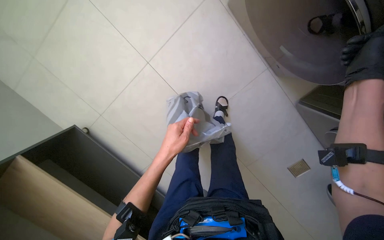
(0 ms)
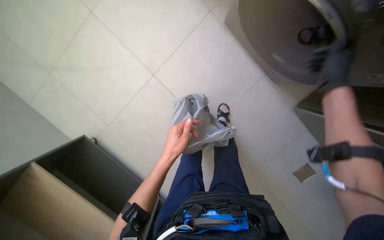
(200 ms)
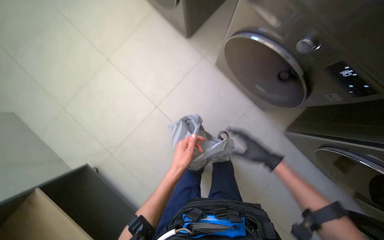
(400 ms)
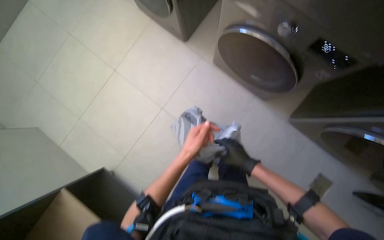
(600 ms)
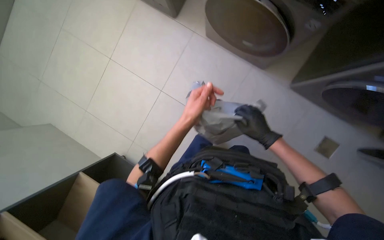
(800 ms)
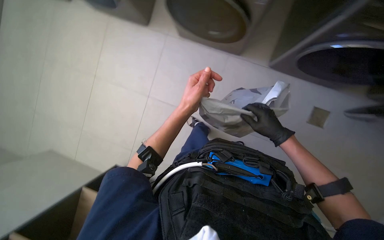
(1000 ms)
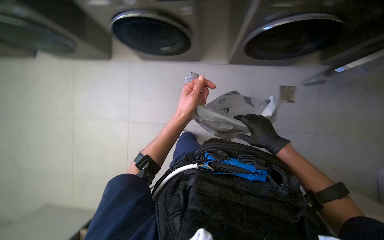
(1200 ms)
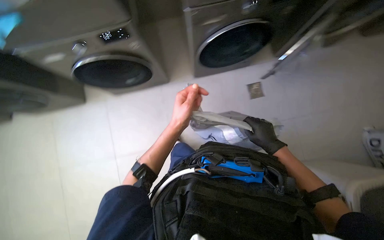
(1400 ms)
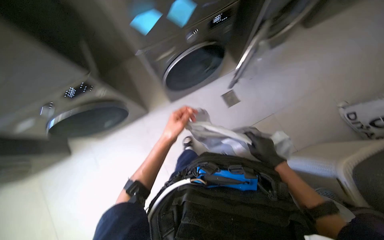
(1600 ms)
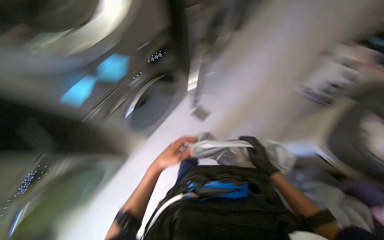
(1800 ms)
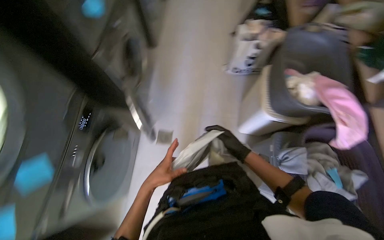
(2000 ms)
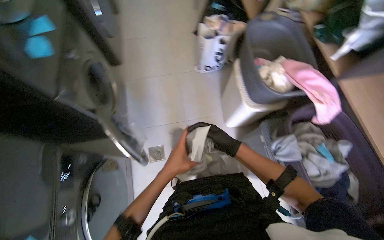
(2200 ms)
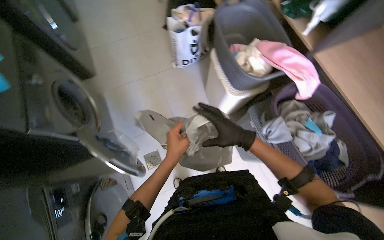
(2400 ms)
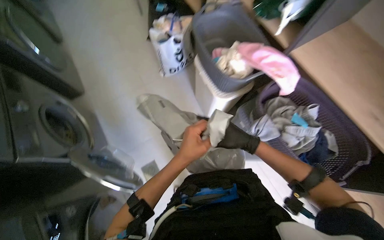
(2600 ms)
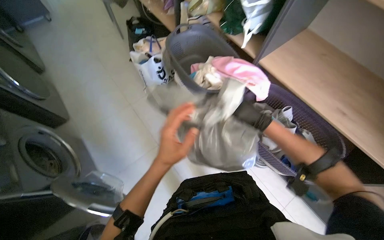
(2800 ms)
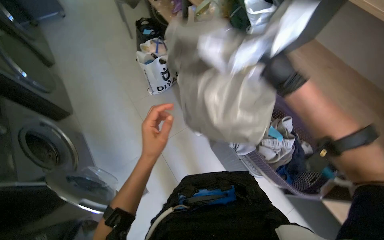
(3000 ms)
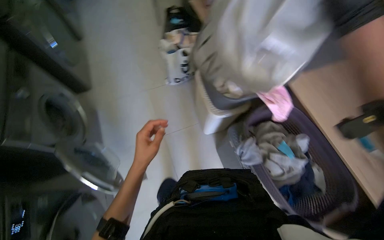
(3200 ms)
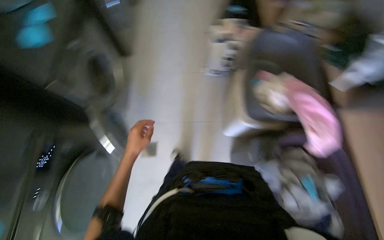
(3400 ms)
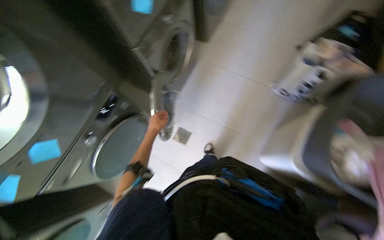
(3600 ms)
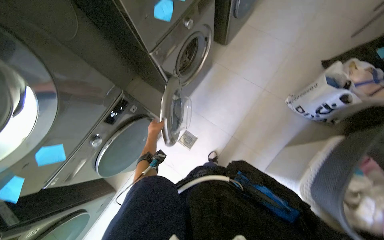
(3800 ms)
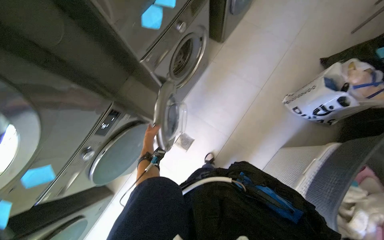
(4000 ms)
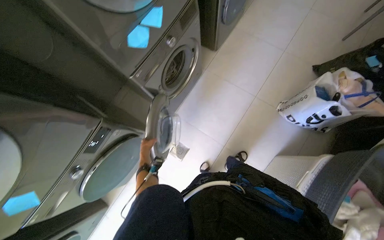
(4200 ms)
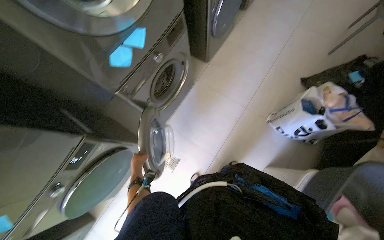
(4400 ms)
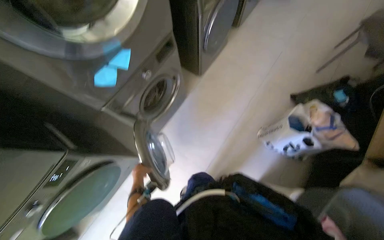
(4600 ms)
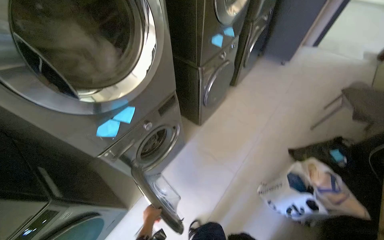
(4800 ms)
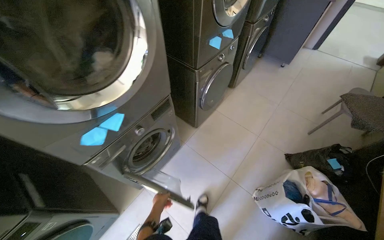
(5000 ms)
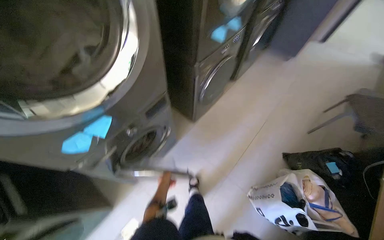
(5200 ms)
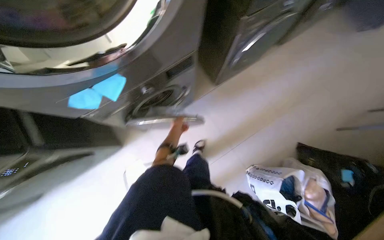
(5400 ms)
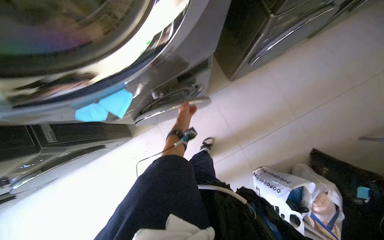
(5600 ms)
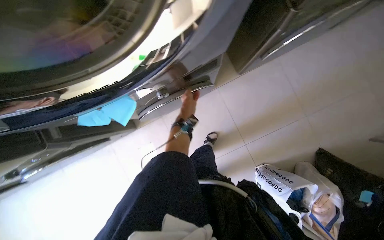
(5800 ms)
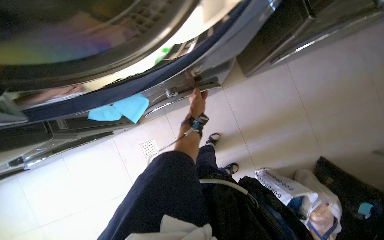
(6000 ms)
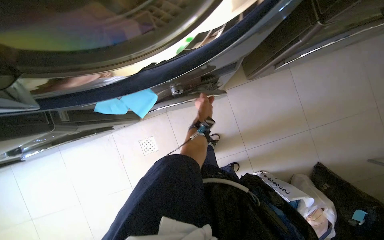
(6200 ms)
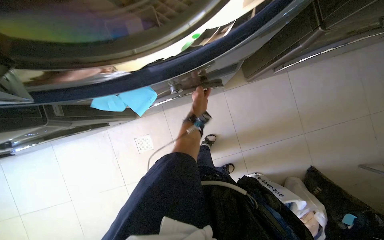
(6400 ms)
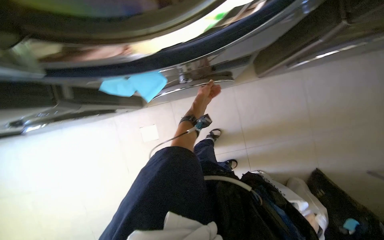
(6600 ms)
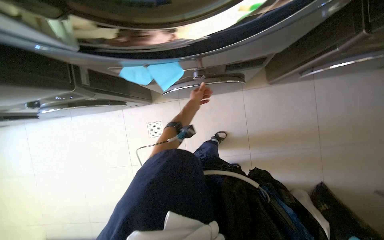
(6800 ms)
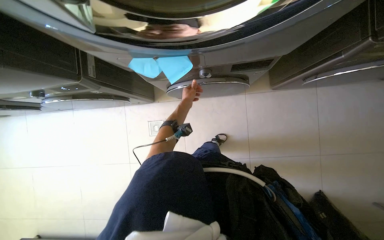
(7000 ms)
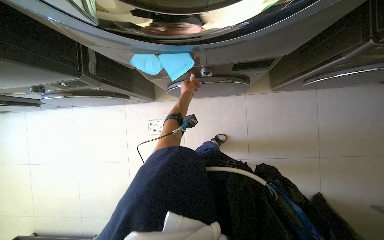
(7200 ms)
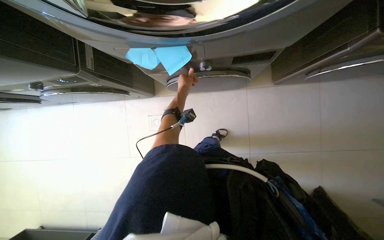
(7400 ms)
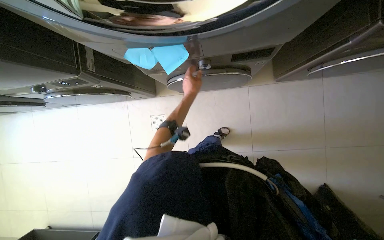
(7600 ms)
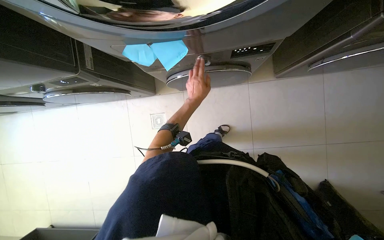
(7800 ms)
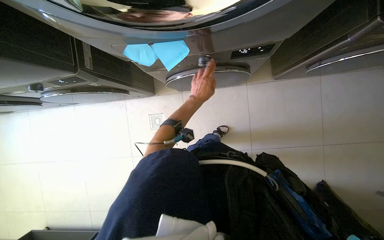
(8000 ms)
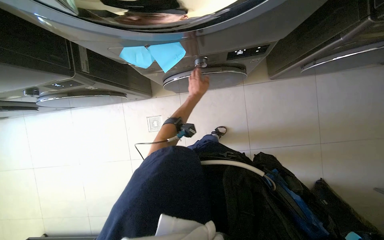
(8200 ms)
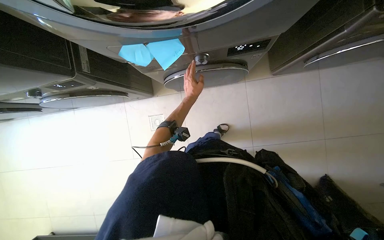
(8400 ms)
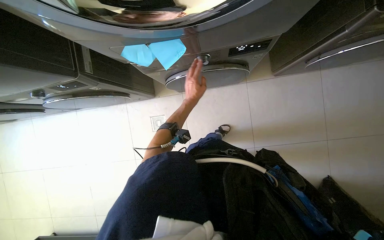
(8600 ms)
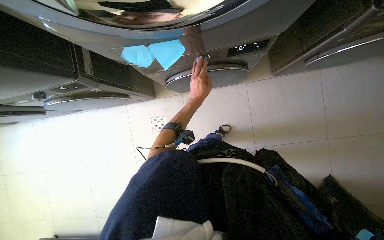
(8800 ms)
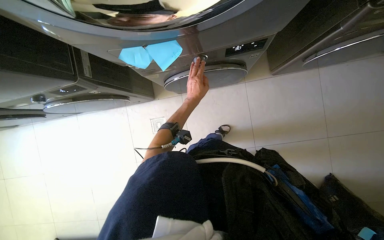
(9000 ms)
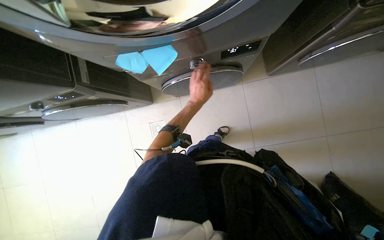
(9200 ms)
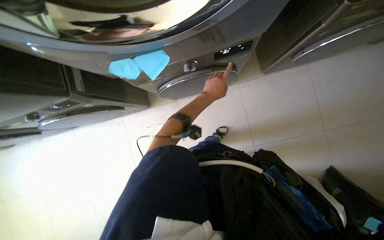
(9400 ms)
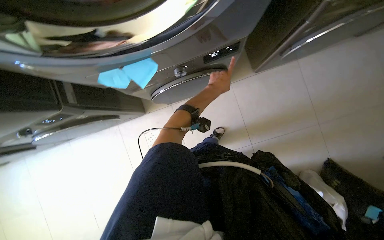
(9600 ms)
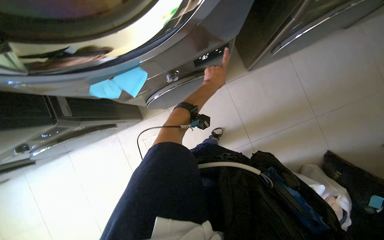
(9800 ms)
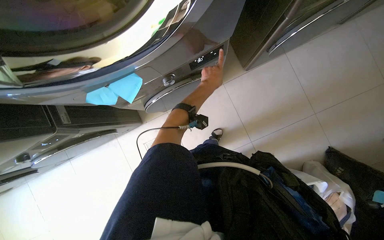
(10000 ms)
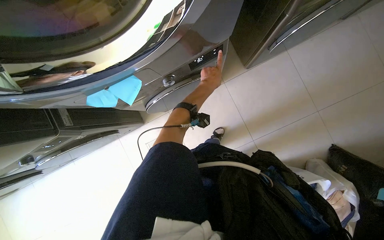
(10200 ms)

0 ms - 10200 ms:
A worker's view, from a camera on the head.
Job: managing laundry.
The whole recording: Loading clothes into washing machine. The worker loads clothes into two washing machines and adjusts their settings.
0 ms - 1400 ms: The wearer looks approximately 10 degrees further upward. The left hand goes some 10 cm up the picture.
1400 ms - 3000 ms: The head rotates some 75 degrees to the right. The camera pitches upward, by some 20 degrees.
3000 ms - 4400 ms: The wearer looks about 70 degrees further to the left.
4400 ms - 5800 ms: The head travels roughly 50 cm. The view tips downward by about 15 degrees. The scene turns some 30 degrees clockwise in the picture.
8800 ms - 10200 ms: The left hand shifts about 20 cm to the right and up the picture.

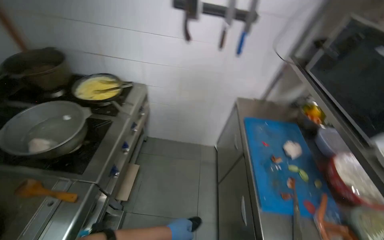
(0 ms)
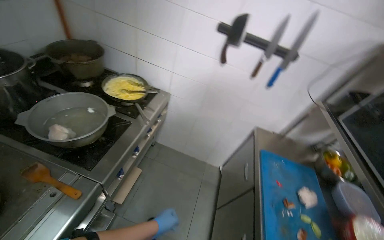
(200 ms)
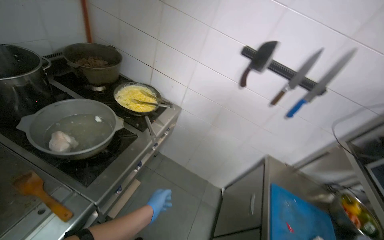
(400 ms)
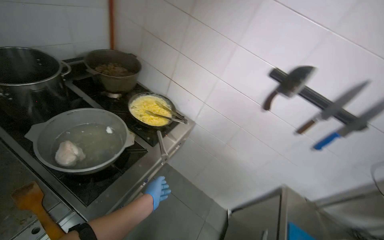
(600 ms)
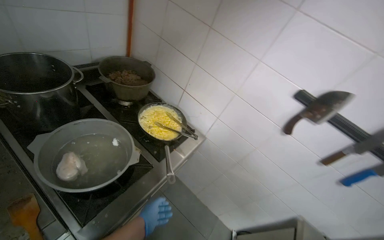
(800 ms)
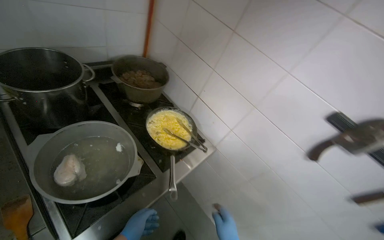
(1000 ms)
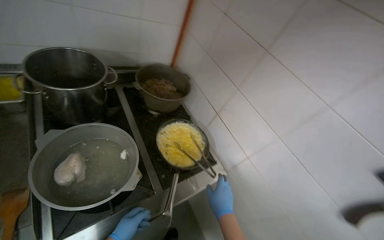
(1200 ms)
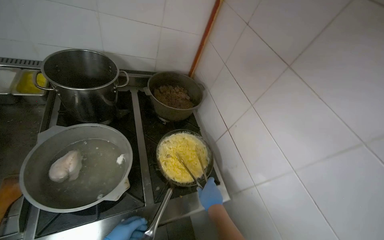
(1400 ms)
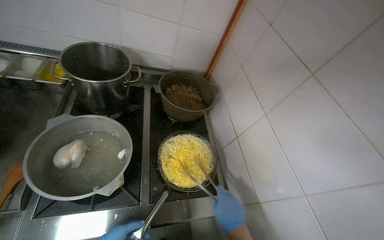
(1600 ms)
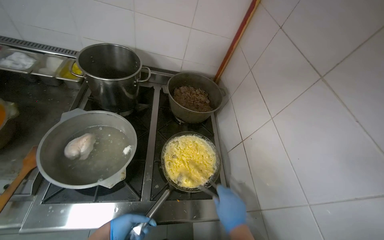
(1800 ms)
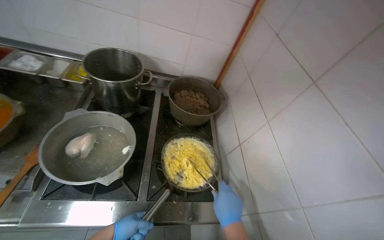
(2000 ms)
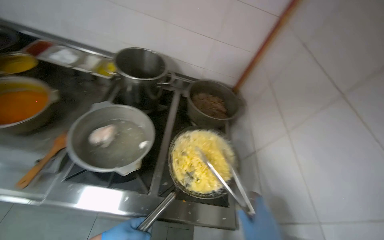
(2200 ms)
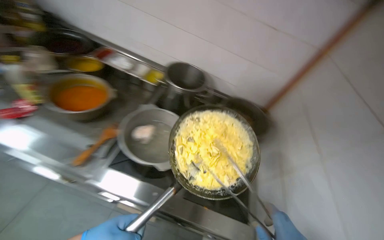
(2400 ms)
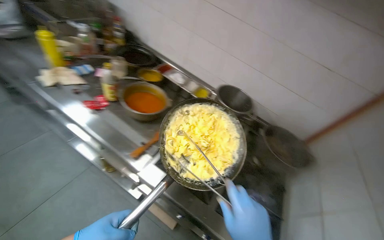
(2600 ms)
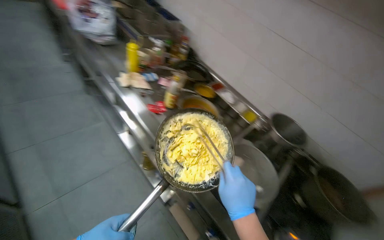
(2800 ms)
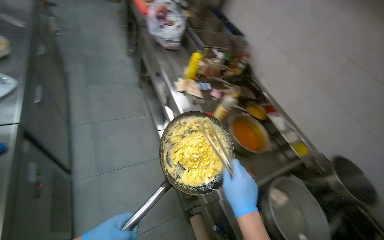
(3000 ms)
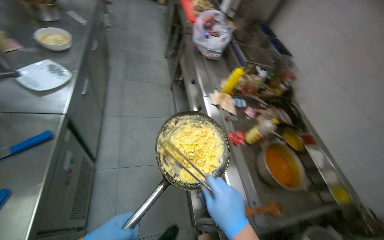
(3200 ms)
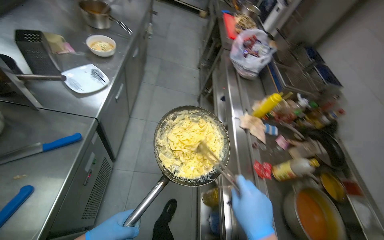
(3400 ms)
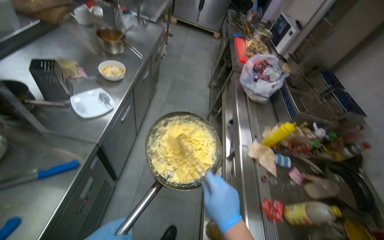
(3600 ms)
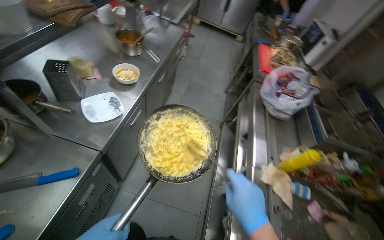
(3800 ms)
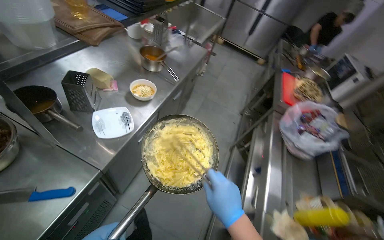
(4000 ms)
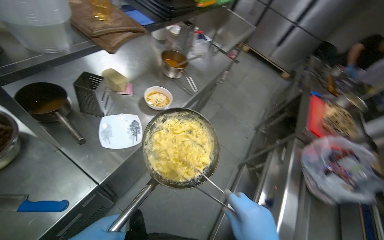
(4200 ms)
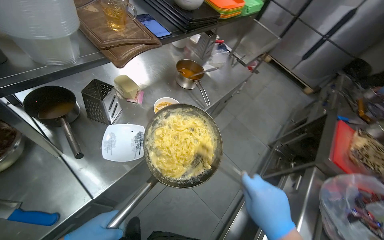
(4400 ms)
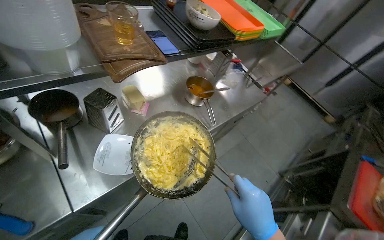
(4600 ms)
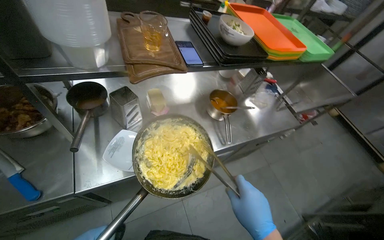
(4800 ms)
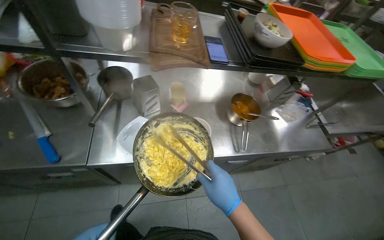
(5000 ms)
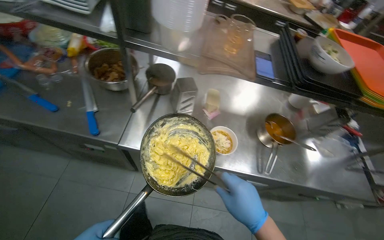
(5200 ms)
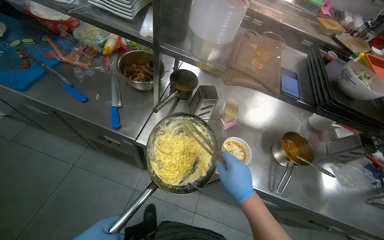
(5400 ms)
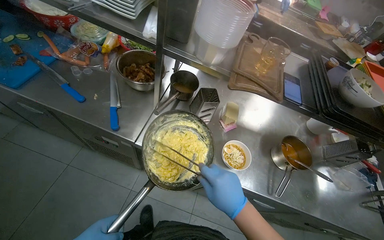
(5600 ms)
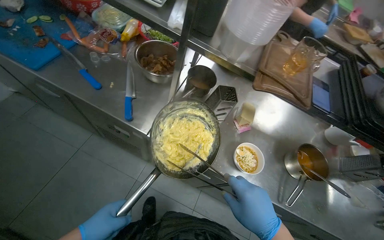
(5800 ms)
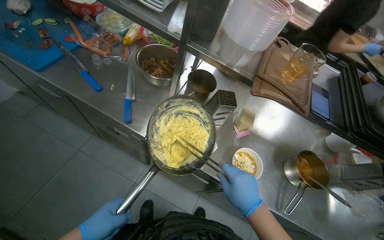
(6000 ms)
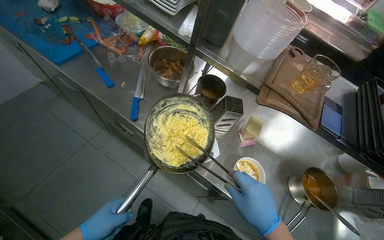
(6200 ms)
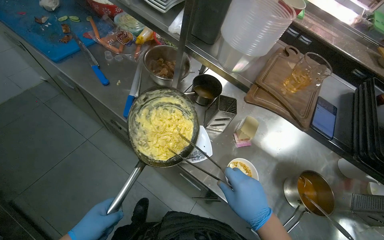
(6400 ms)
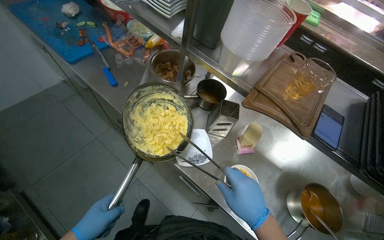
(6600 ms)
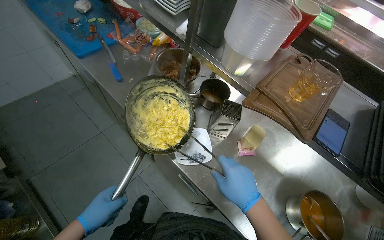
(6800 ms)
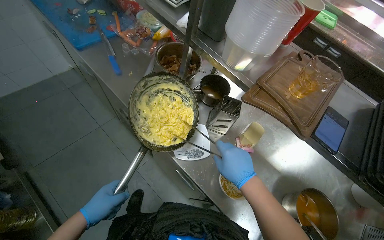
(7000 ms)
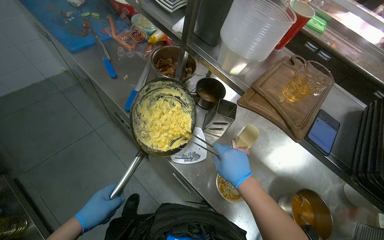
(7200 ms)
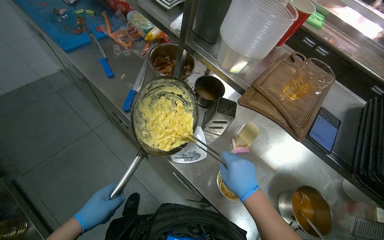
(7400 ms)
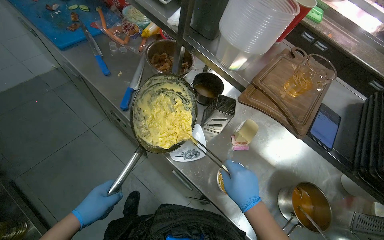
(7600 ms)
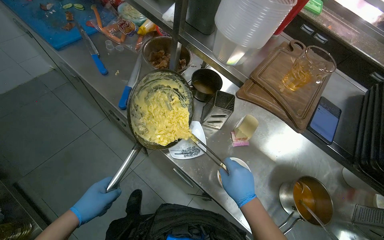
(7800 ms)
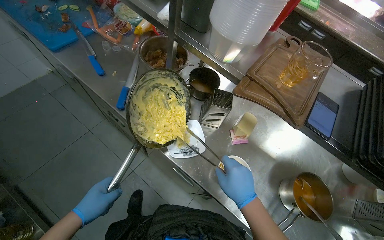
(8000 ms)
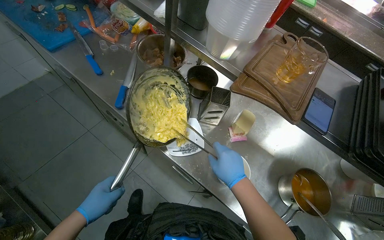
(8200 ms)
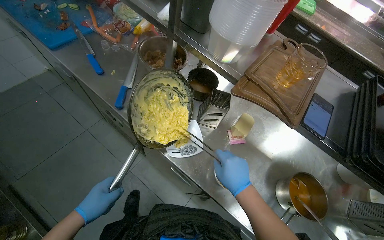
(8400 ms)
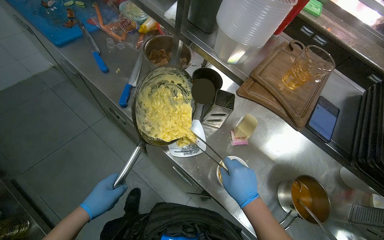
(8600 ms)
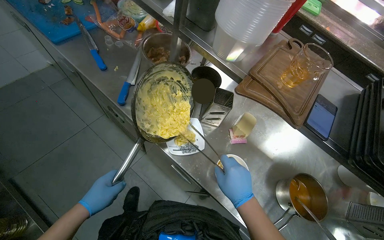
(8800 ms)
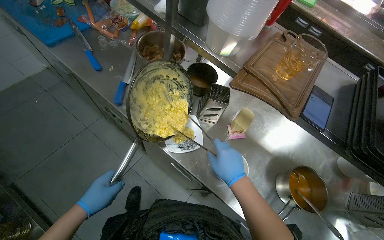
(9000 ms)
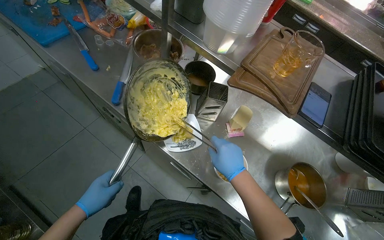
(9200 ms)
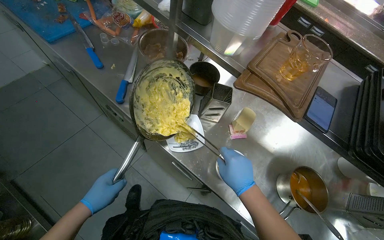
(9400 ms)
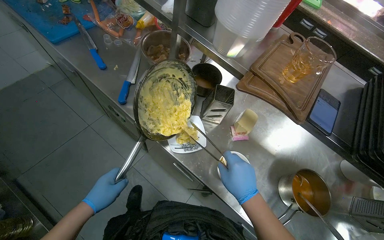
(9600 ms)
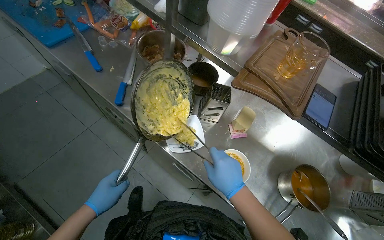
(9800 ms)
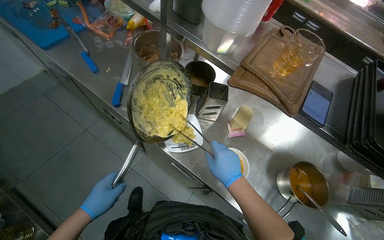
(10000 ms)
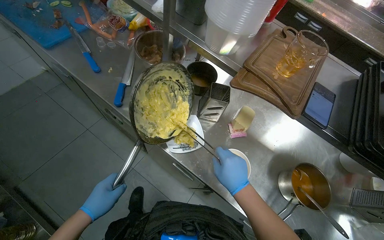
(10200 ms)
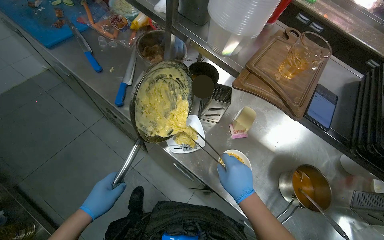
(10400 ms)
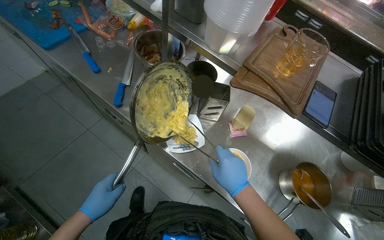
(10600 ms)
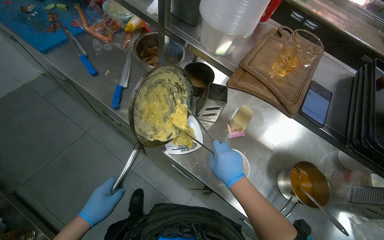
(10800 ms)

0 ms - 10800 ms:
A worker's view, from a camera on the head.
Job: preparing food.
The whole recording: Preparing and delivering customer order. The worker stirs pasta, transfers it to a plate, grates cheese, assembles multiple dishes on a tray, and carries the completed order to the serving window.
0 ms - 1600 ms: The head travels about 70 cm. The head rotates some 75 degrees to the left. The camera pitches upward, by about 20 degrees.
1600 ms - 3000 ms: The wearer moves approximately 50 cm. The head rotates roughly 75 degrees to the left. The view tilts some 25 degrees upward.
3000 ms - 4600 ms: The camera is carried some 80 cm. The wearer's head swings approximately 70 degrees to the left. The camera pitches upward, by about 20 degrees.
4600 ms - 6200 ms: The head rotates some 70 degrees to the left.
6200 ms - 7800 ms: The right hand goes approximately 10 cm farther from the camera.
7800 ms - 10800 ms: The hands are busy where they are.
